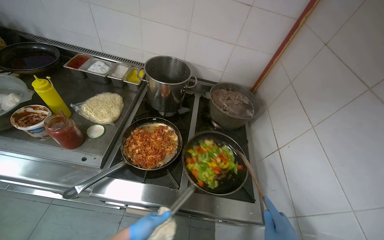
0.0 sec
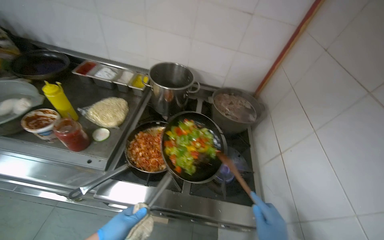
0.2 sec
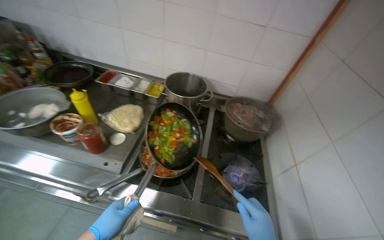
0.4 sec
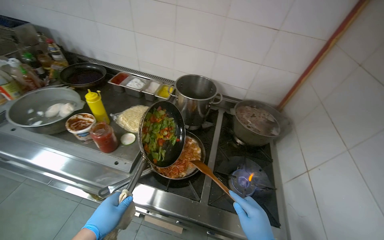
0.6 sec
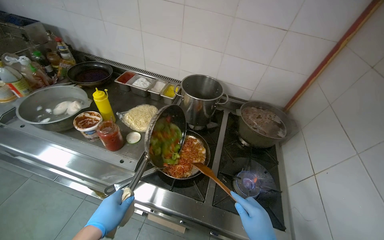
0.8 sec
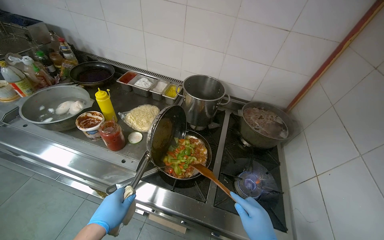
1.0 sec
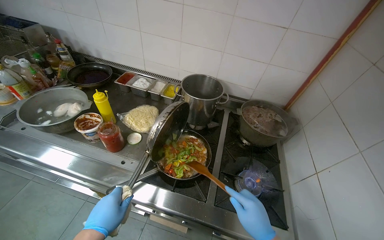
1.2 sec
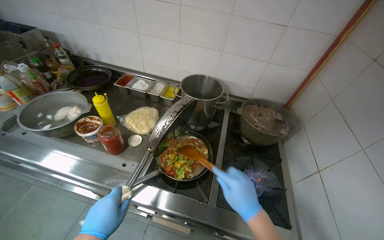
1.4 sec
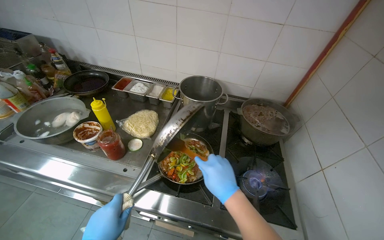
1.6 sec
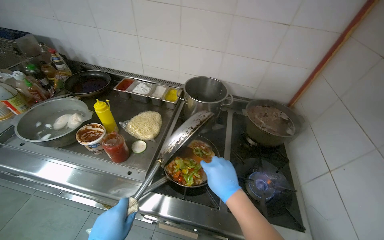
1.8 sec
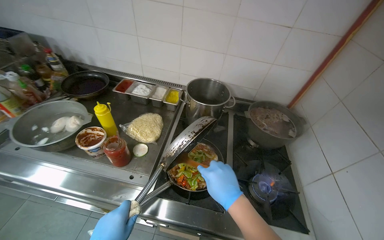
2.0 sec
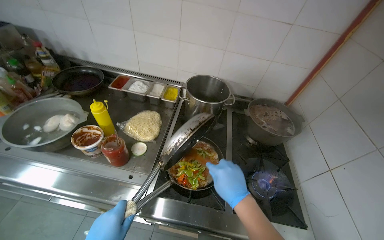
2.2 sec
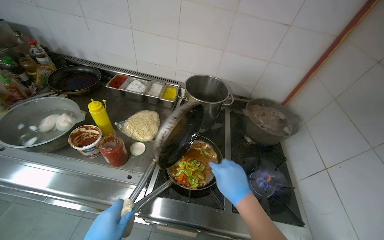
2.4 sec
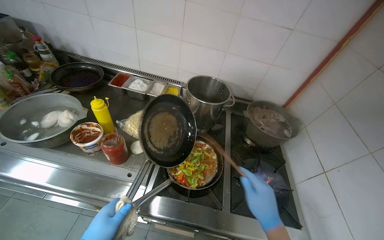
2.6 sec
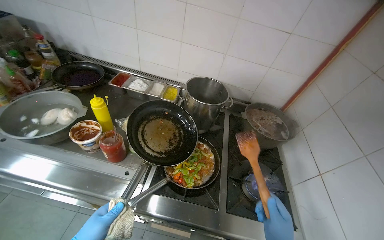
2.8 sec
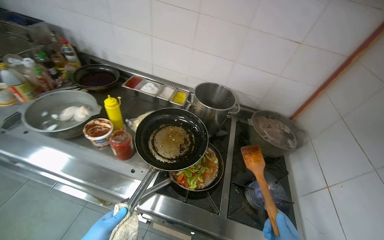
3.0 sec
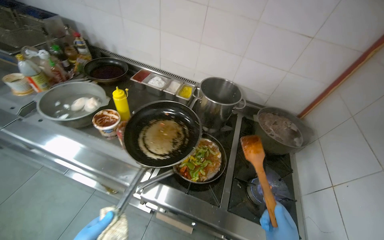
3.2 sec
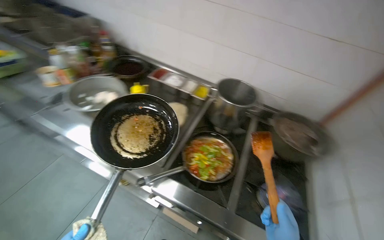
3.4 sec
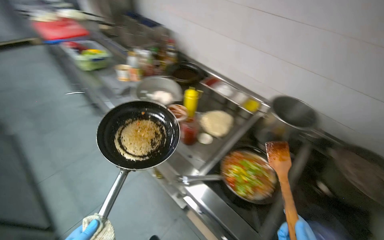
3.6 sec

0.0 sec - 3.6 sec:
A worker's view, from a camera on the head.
Job: cooking food.
The whole recording: Cooking vegetables in pan. The worker stirs and flambés vegetables in a pan on the stove, adding an ingredient.
1.8 sec - 3.6 sec: The wearer looks approximately 30 degrees further to the left.

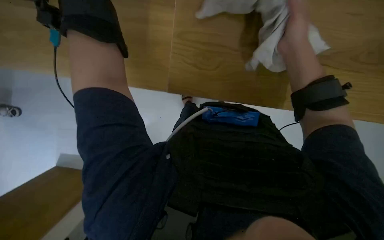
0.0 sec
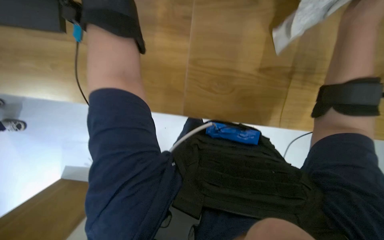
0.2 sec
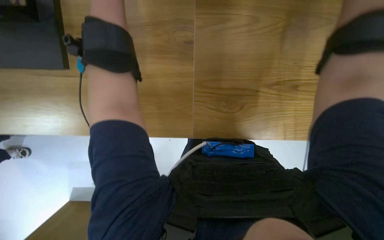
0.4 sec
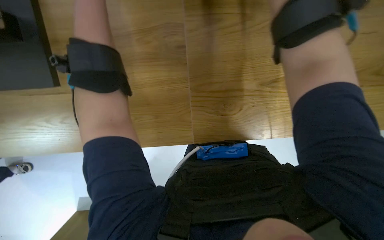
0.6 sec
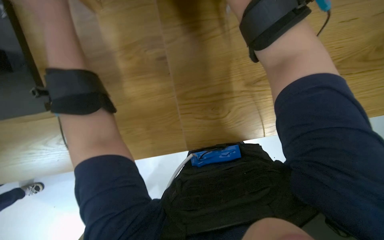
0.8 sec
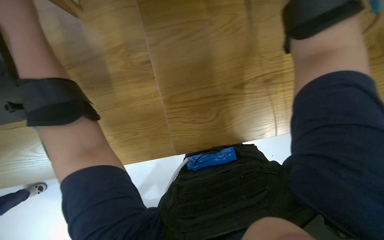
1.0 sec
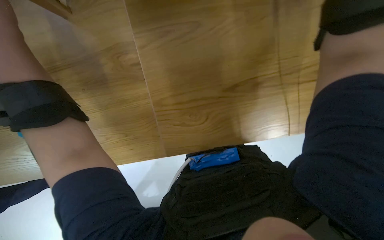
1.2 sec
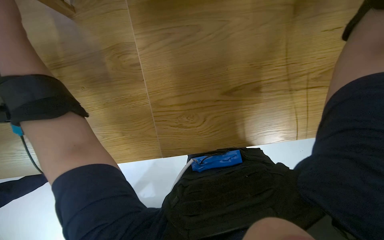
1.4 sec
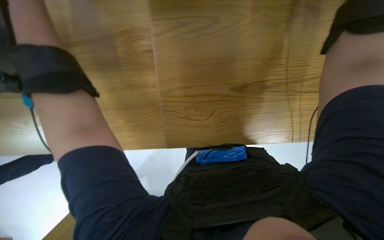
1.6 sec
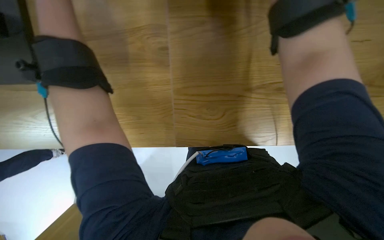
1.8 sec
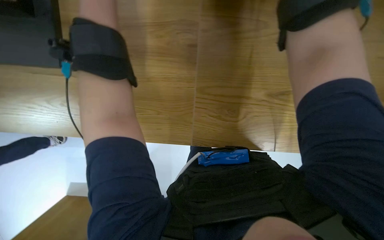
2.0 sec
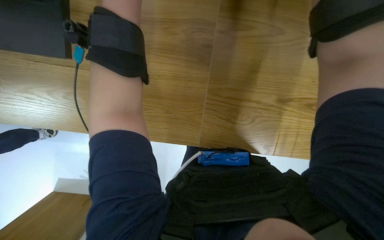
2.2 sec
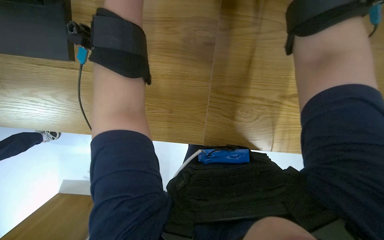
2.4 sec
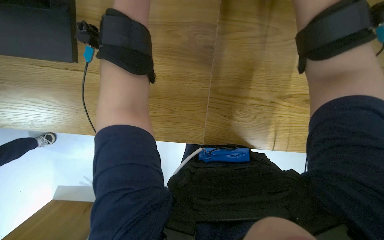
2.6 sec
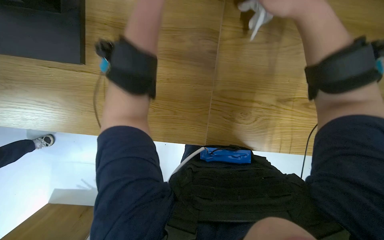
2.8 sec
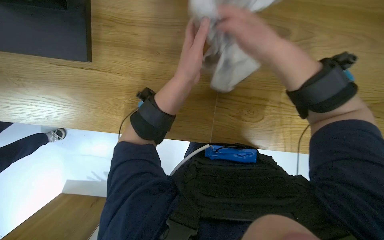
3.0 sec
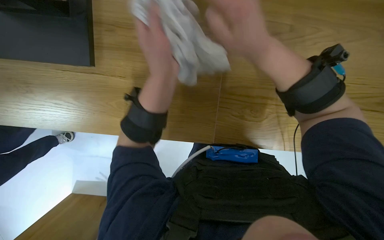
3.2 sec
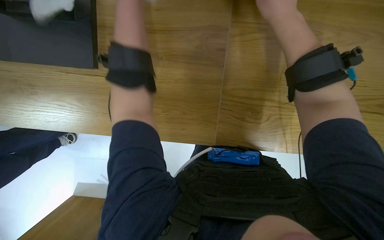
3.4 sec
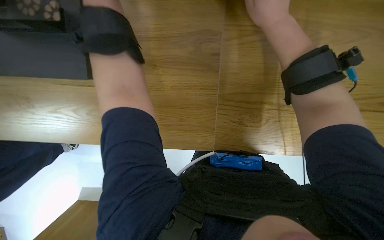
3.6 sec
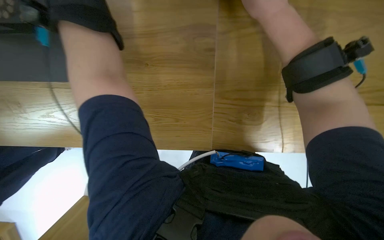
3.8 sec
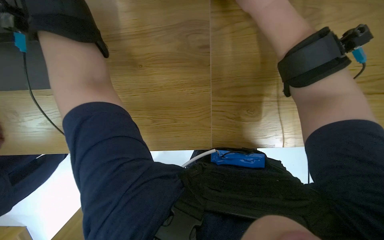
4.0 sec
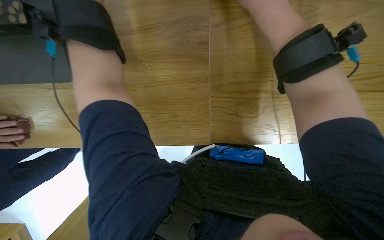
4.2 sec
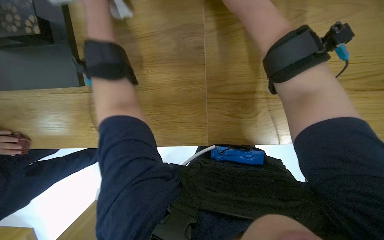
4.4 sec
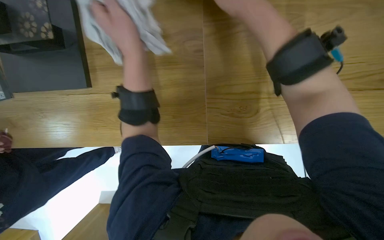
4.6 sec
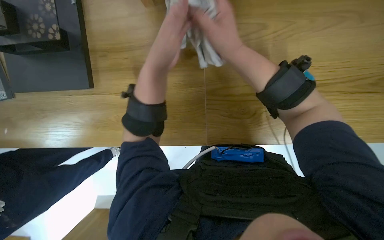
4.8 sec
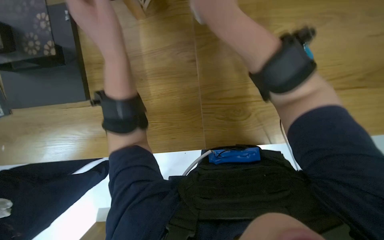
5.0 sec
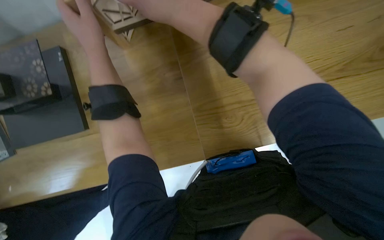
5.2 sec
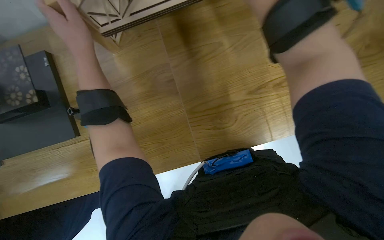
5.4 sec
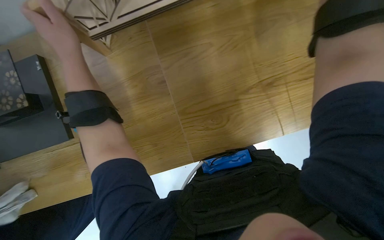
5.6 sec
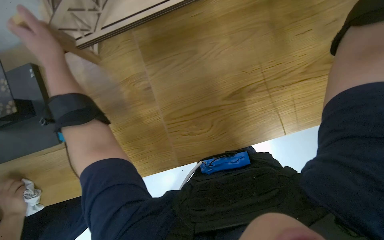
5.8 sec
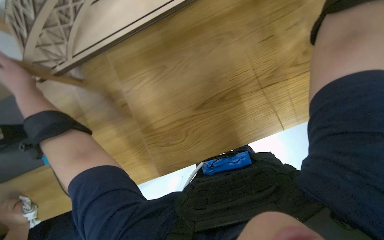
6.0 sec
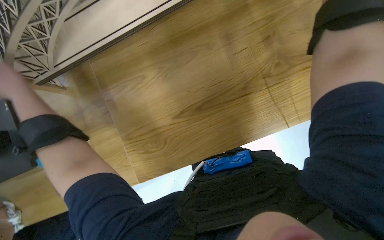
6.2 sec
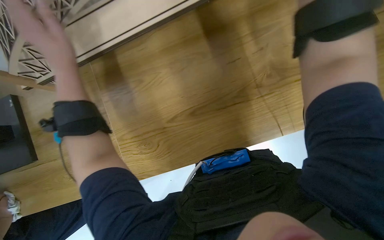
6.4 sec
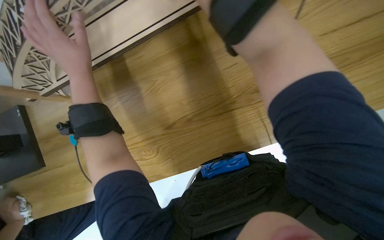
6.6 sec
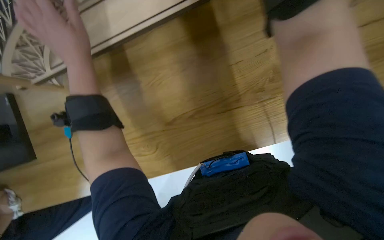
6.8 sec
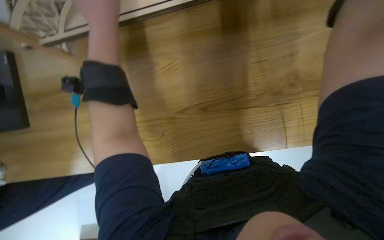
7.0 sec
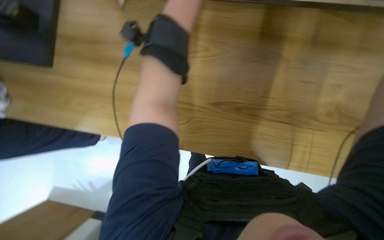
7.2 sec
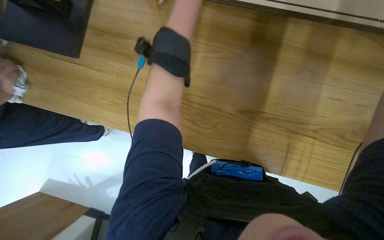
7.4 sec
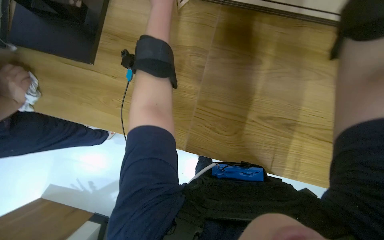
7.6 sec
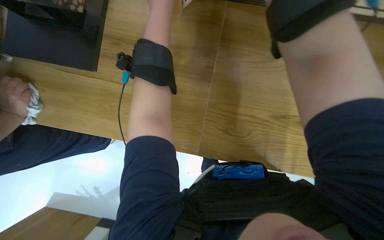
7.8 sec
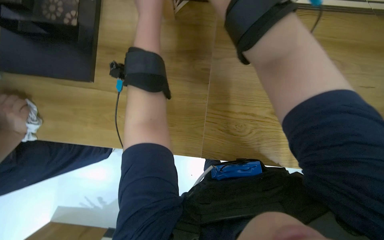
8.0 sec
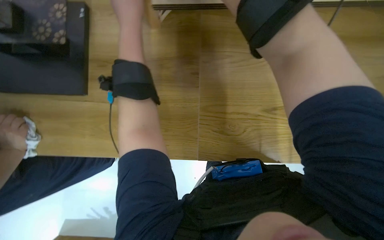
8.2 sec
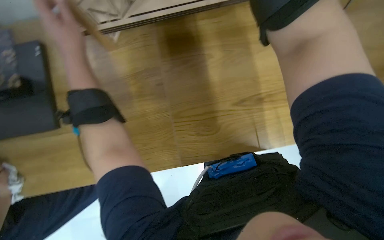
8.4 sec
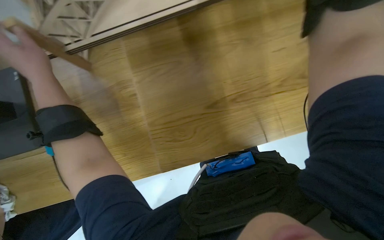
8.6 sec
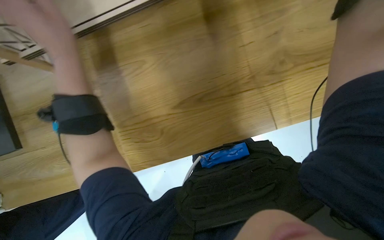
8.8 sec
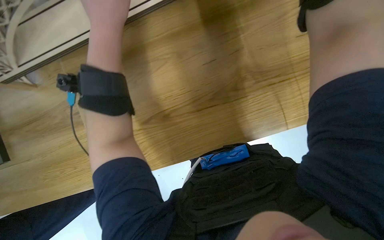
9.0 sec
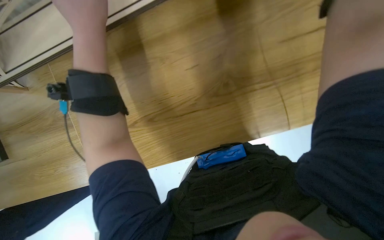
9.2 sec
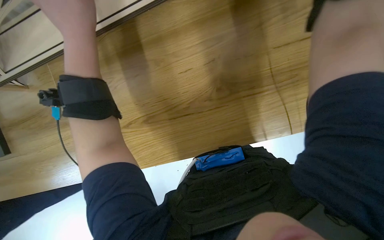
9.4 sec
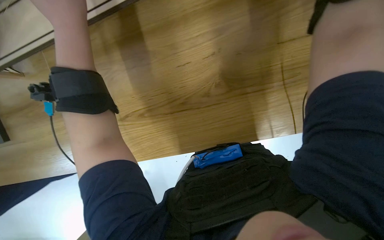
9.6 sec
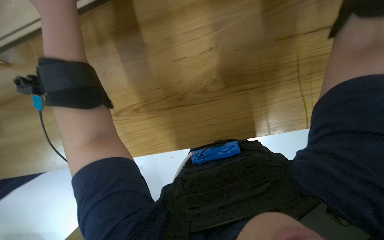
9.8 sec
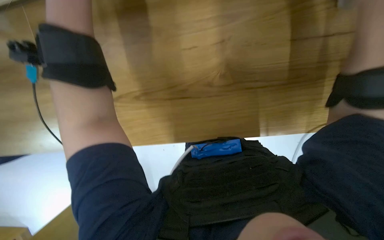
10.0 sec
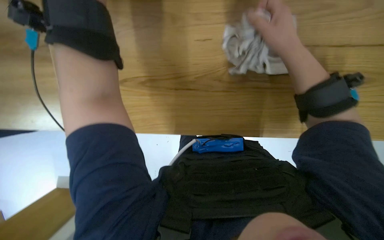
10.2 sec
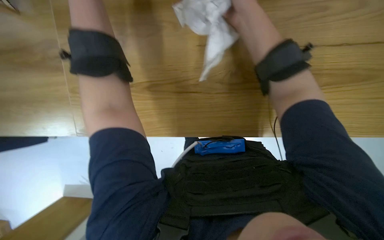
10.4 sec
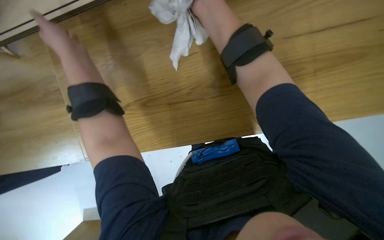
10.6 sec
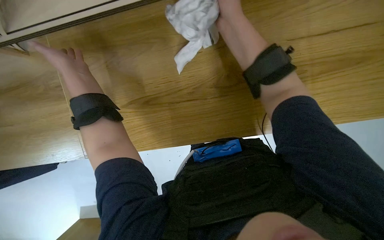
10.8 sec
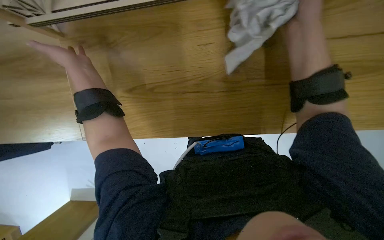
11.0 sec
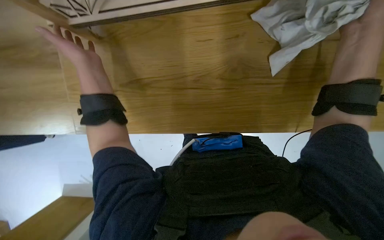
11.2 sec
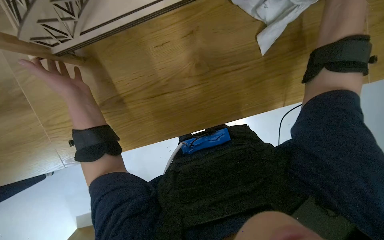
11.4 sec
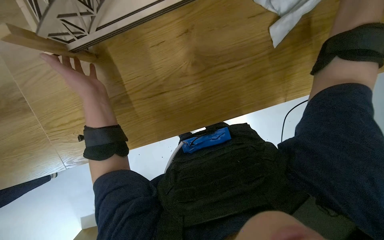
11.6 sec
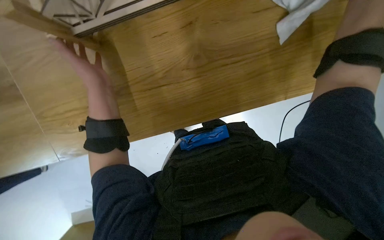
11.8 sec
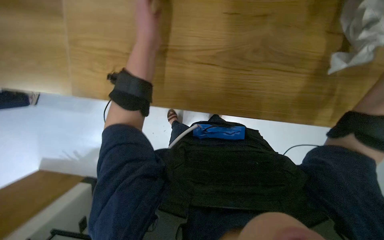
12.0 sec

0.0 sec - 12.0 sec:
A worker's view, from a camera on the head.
Job: wiping surfaces.
The whole recording: Cleaning model pieces. The worker wipes various model pieces with a white cloth.
0.0 sec - 1.6 sec: The view tips upward by roughly 15 degrees.
1.6 sec - 3.0 sec: The wearer's head swings roughly 25 degrees to the left.
4.4 sec - 6.0 sec: The head turns to the right by some 35 degrees. The wearer looks some 15 degrees further upward.
6.0 sec - 7.6 sec: Everything in view rotates approximately 35 degrees clockwise.
7.6 sec - 9.0 sec: The scene turns approximately 25 degrees counterclockwise in the picture. The left hand goes approximately 20 cm nearer to the camera, and reaches roughly 5 cm to the left, then returns.
9.0 sec - 10.4 sec: The left hand goes roughly 15 cm to the left.
10.4 sec - 12.0 sec: The left hand travels farther from the camera by some 15 cm.

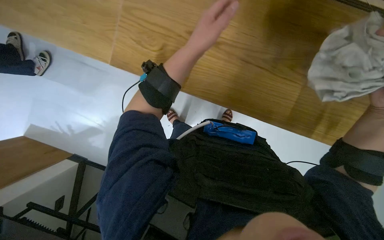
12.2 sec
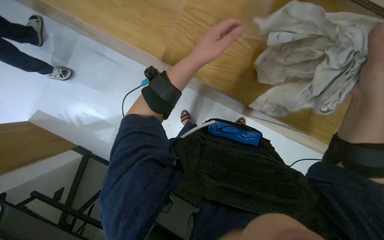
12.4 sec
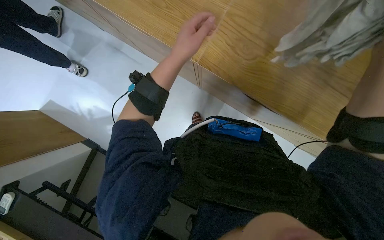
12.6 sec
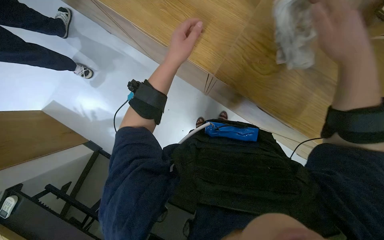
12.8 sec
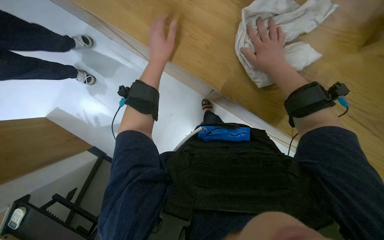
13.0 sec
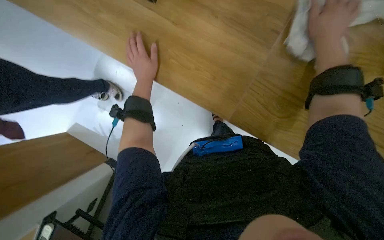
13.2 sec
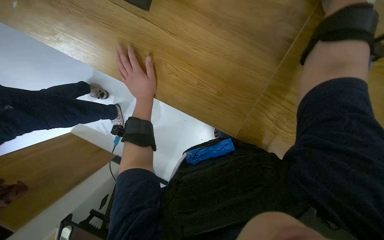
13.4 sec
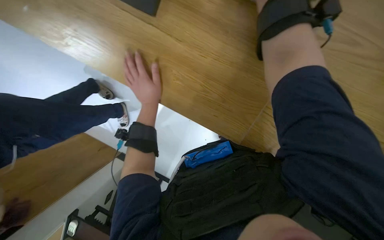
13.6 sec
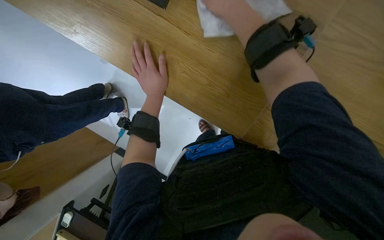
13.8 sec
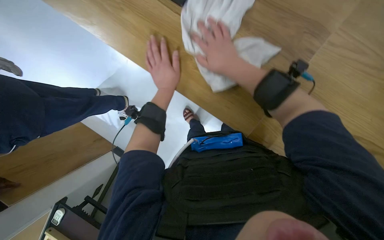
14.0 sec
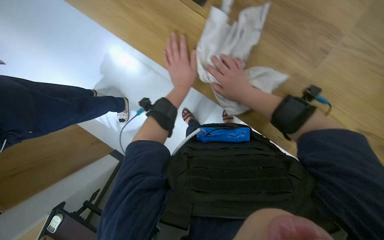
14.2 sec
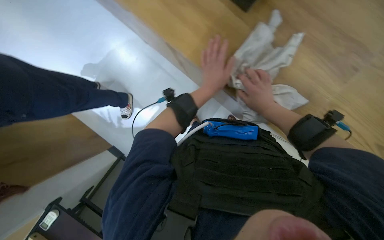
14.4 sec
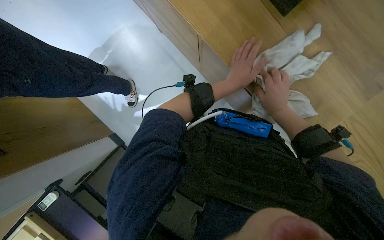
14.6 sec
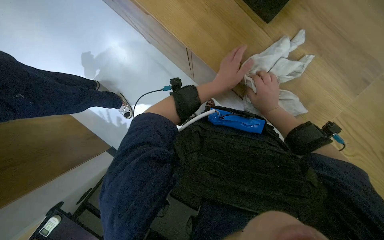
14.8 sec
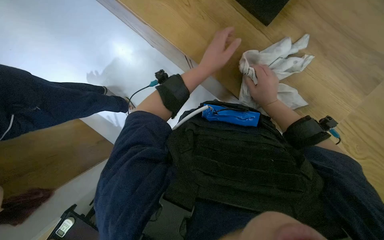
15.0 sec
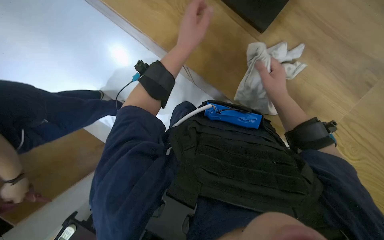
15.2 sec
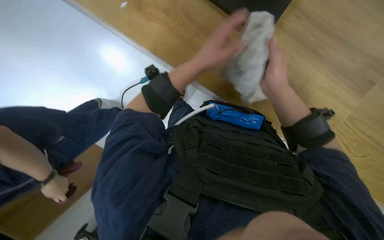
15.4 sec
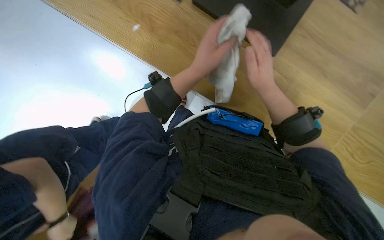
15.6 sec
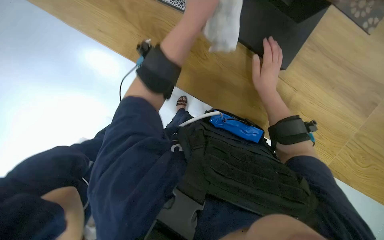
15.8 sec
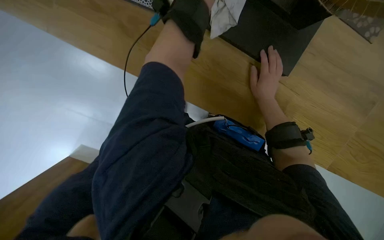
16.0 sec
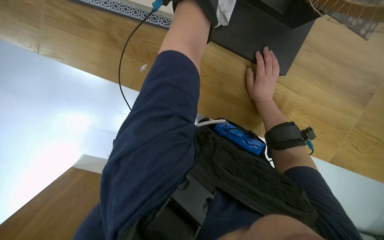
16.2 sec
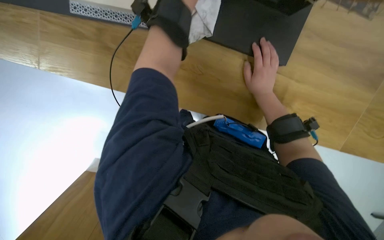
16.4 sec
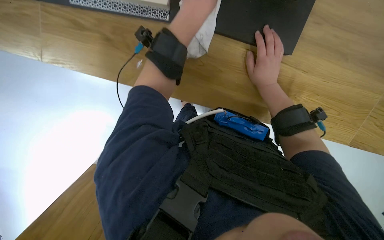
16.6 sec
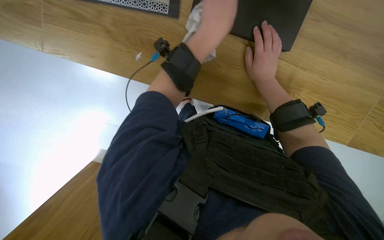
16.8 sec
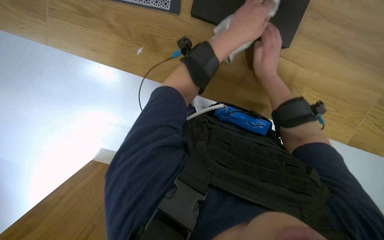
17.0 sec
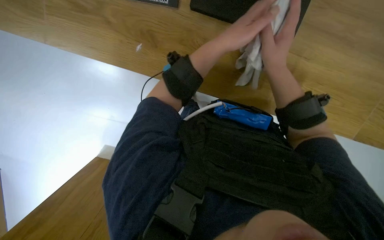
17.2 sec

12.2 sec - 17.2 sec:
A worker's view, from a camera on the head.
Job: wiping surfaces.
The whole recording: Cleaning model pieces. The worker wipes various model pieces with a white cloth.
12.2 sec - 13.8 sec: The left hand travels farther from the camera, to the left and down the picture by about 15 cm.
13.8 sec - 15.6 sec: The wearer looks about 15 degrees further upward. The left hand heads nearer to the camera, covering roughly 10 cm.
15.6 sec - 17.2 sec: The right hand moves about 10 cm farther from the camera and comes back. The left hand moves about 20 cm up the picture and comes back.
